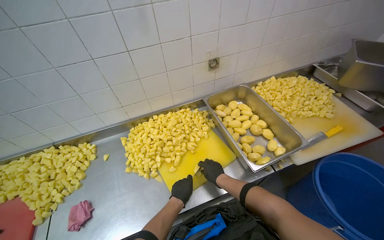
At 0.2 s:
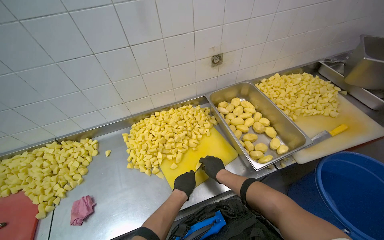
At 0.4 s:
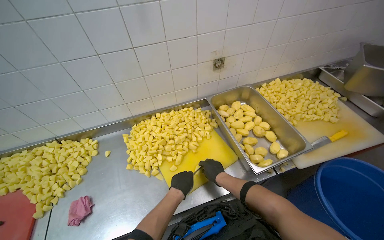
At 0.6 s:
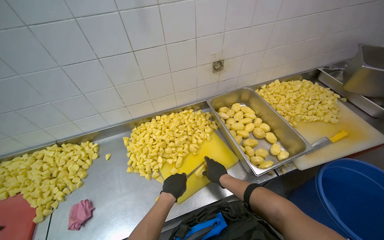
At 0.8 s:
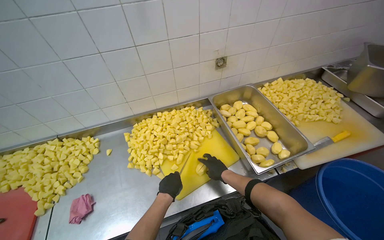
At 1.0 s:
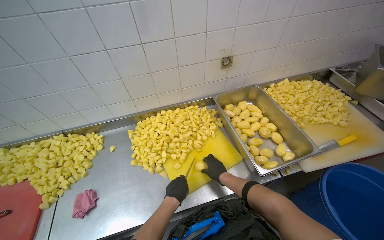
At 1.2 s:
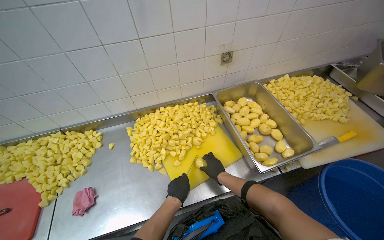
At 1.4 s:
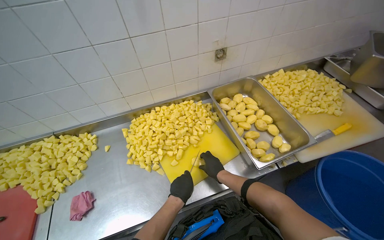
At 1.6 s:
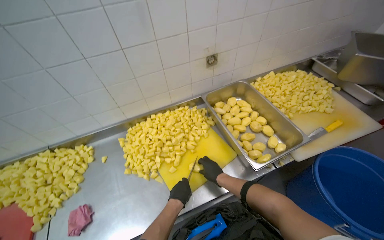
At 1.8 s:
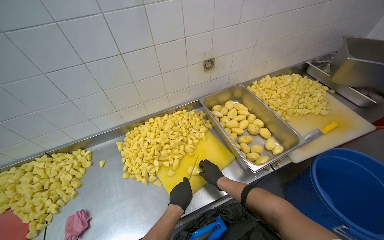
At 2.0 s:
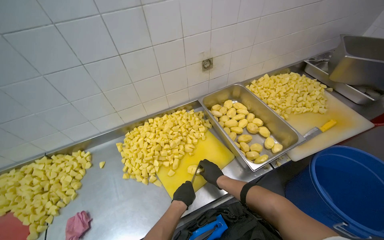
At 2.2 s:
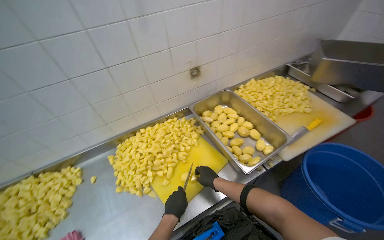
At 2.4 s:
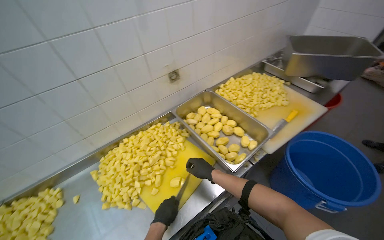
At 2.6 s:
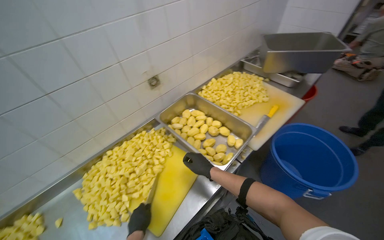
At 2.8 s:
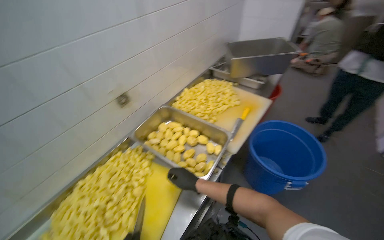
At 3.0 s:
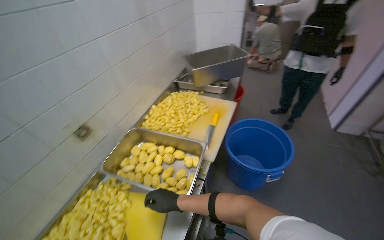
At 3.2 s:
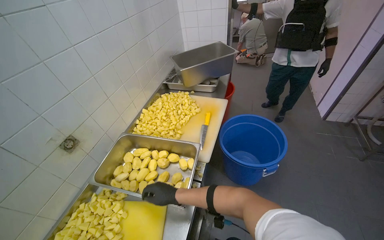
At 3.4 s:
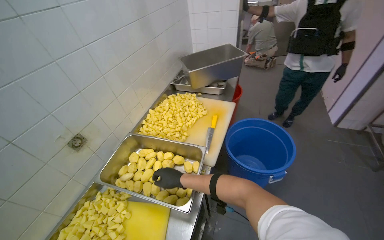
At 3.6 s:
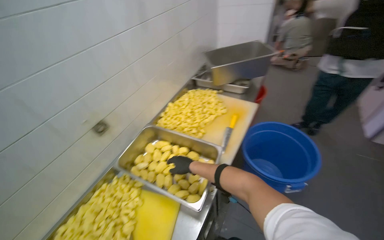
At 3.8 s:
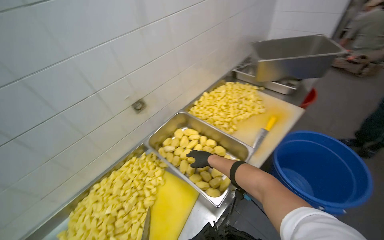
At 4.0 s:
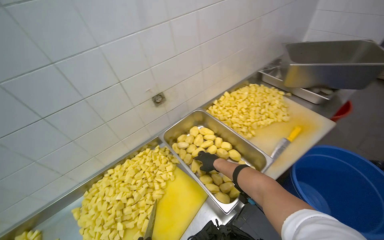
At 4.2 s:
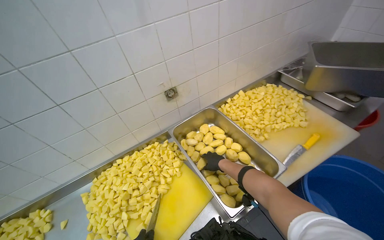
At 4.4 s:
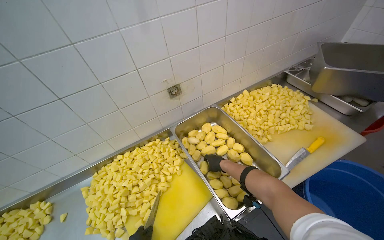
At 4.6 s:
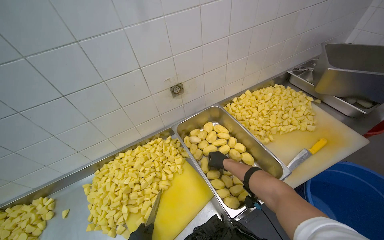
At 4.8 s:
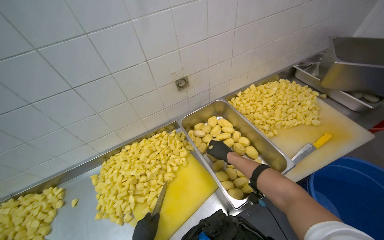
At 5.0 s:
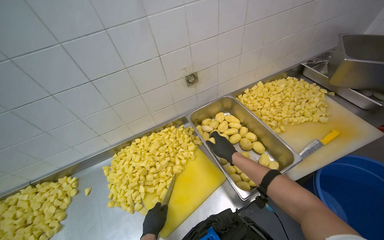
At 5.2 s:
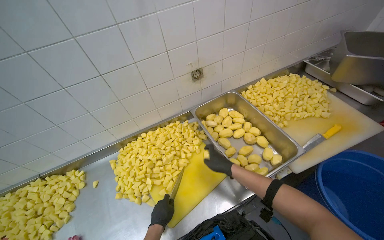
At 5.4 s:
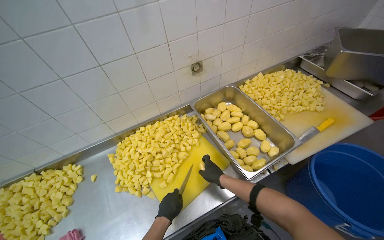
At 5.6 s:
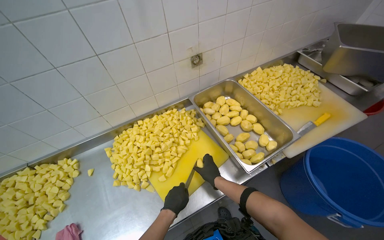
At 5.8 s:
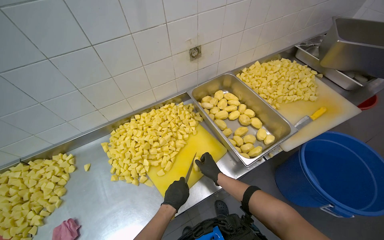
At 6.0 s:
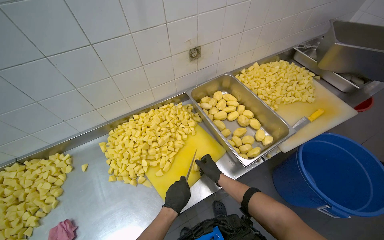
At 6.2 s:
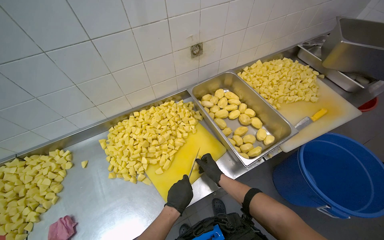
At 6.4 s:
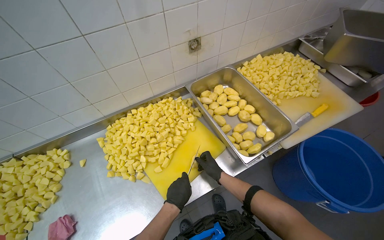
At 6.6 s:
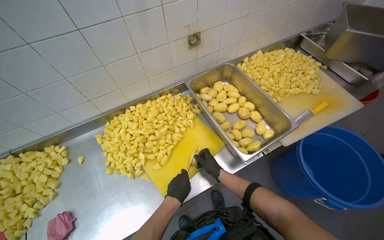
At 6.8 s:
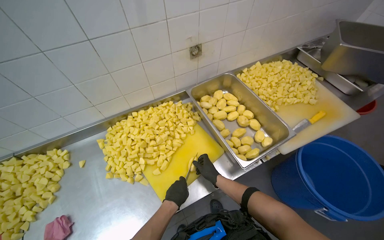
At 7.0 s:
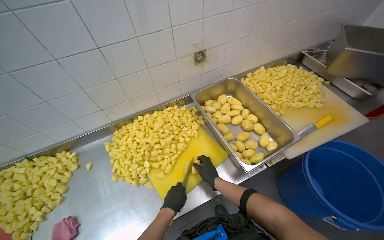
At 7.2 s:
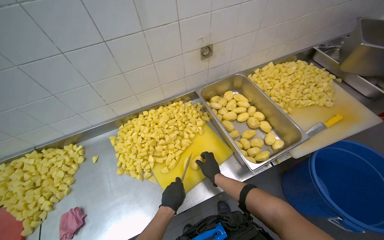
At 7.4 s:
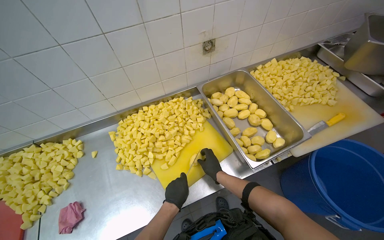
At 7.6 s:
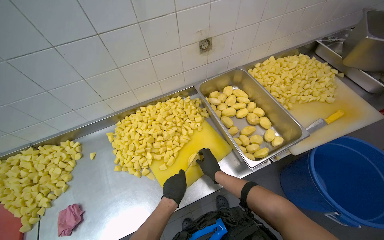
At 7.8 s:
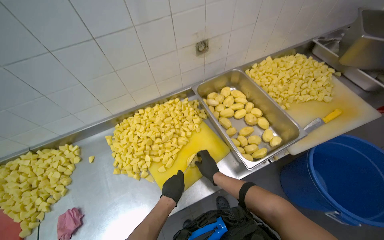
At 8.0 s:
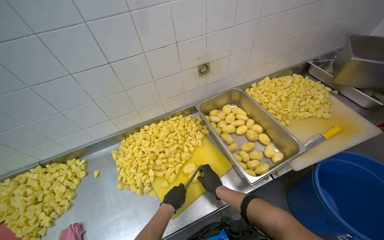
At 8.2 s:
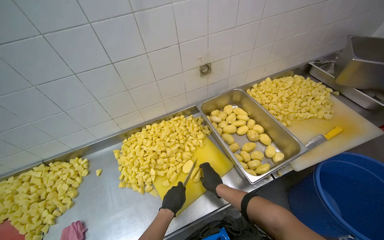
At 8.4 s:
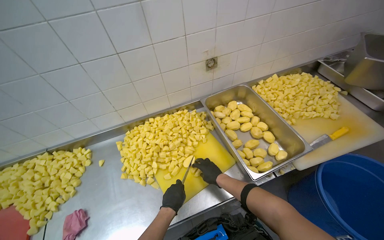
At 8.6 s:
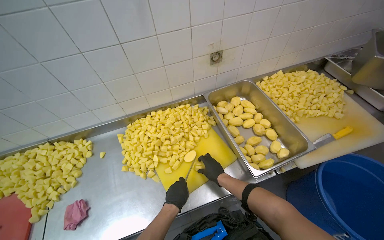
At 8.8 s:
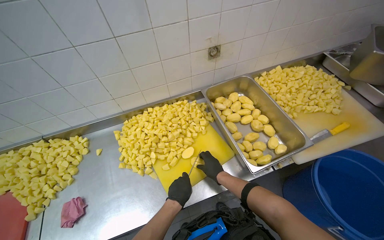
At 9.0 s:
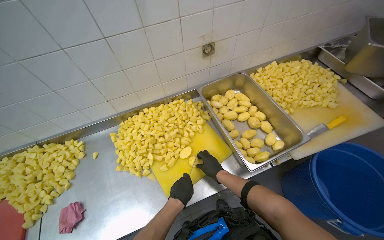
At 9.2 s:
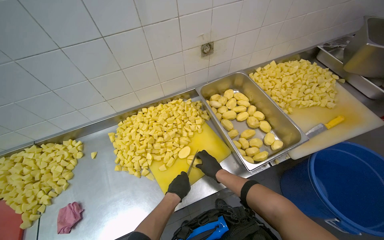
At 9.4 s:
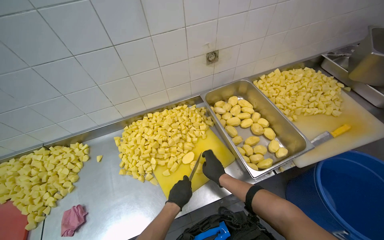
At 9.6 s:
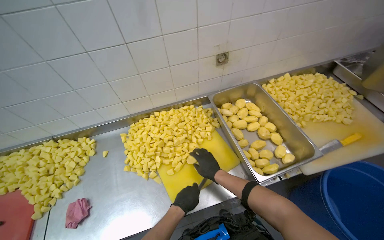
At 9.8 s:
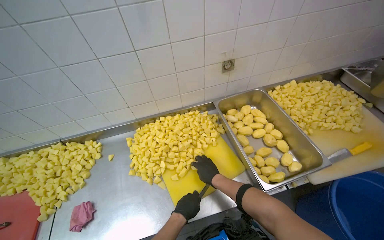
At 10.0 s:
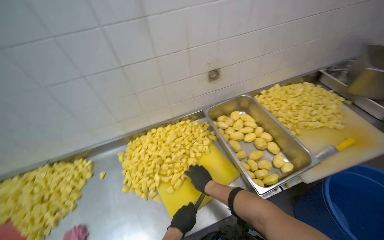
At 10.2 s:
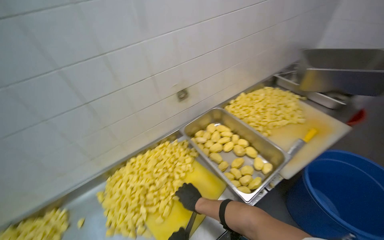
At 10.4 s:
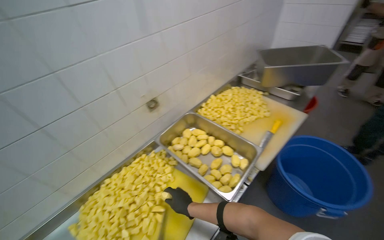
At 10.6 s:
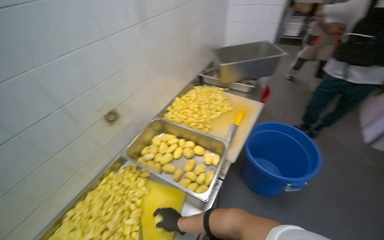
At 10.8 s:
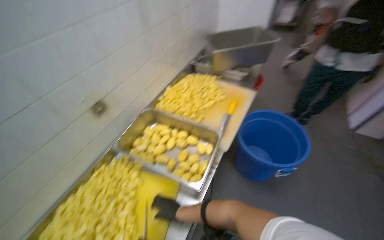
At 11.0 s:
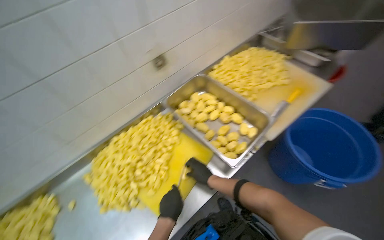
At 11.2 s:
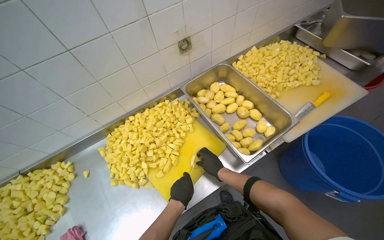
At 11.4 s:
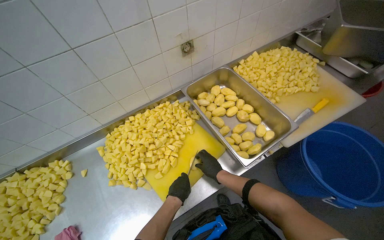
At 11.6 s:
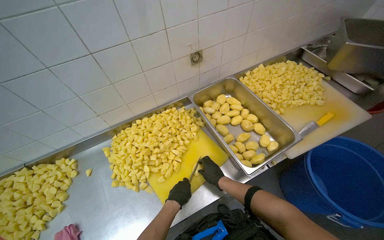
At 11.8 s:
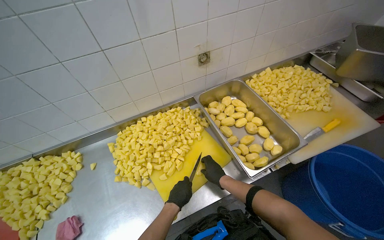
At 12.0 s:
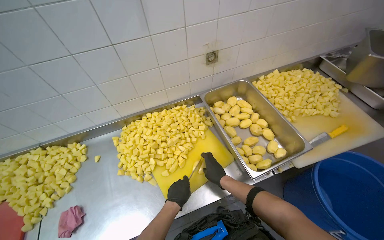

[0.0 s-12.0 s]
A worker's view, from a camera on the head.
Job: preparing food.
The whole recording: Cutting potatoes into cubes. The worker continues cutting peeled potatoes into cubes on a yellow cutting board.
0.0 to 1.6 s: The hands make small movements and keep their place.
1.6 to 3.0 s: The wearer's head swings roughly 45 degrees to the right. The wearer looks roughly 10 degrees further upward.
3.0 to 4.4 s: The wearer looks approximately 40 degrees further to the left.
4.4 to 6.0 s: The right hand is displaced down the picture by some 20 cm, and travels nearer to the camera and back again, some 15 cm each way.
9.0 to 10.4 s: The wearer's head swings approximately 25 degrees to the right. The view tips upward by approximately 15 degrees.
10.4 to 12.0 s: The view tips downward by about 15 degrees.

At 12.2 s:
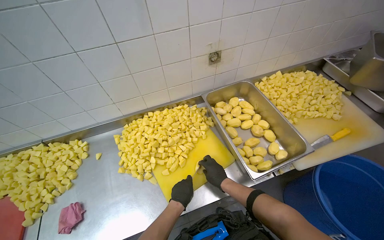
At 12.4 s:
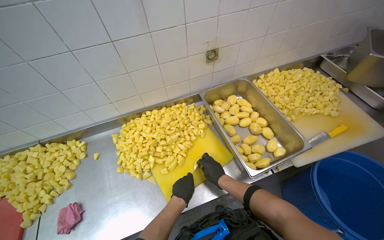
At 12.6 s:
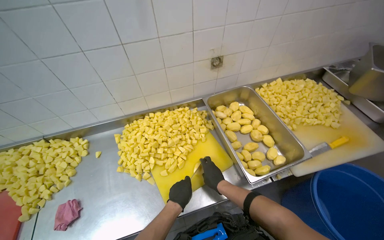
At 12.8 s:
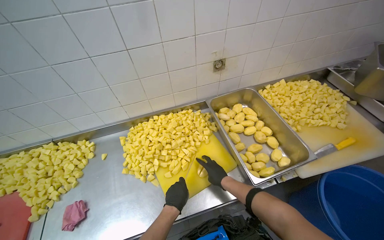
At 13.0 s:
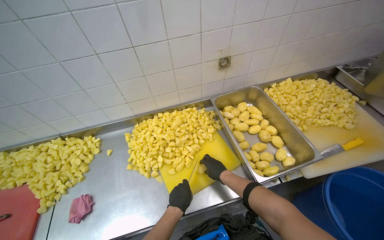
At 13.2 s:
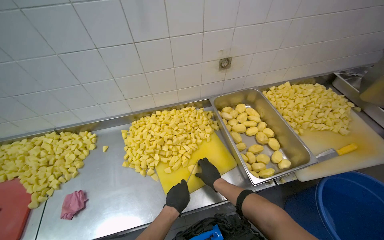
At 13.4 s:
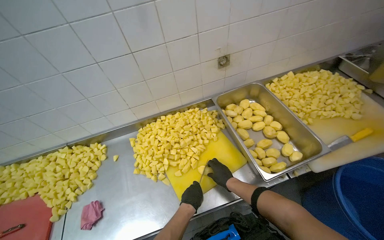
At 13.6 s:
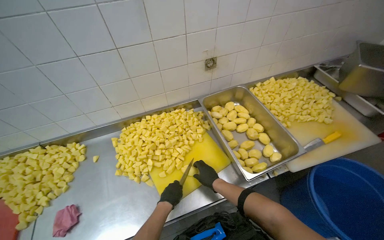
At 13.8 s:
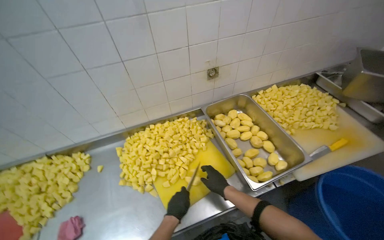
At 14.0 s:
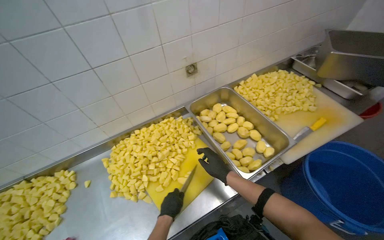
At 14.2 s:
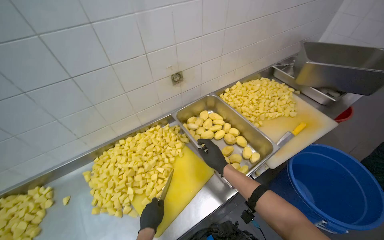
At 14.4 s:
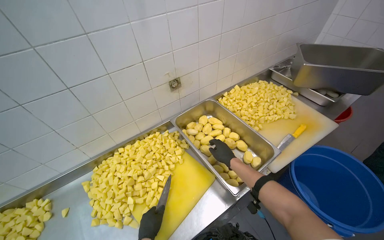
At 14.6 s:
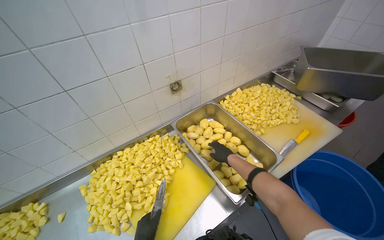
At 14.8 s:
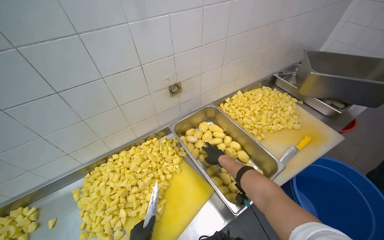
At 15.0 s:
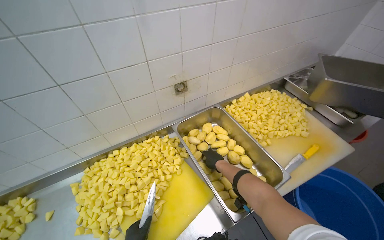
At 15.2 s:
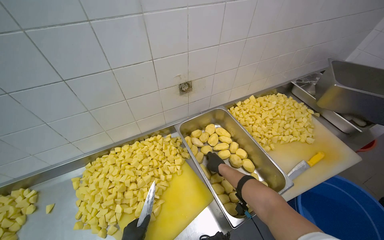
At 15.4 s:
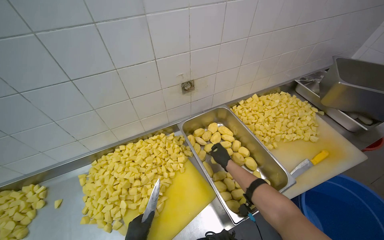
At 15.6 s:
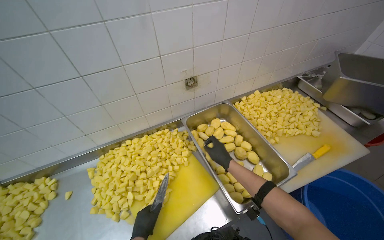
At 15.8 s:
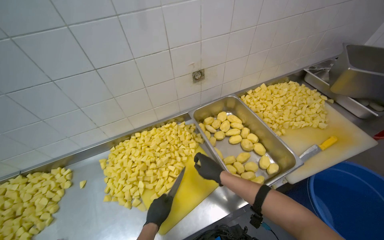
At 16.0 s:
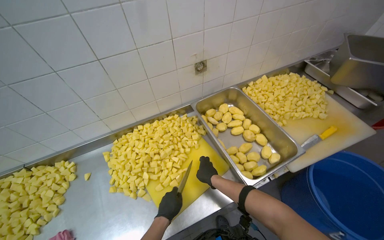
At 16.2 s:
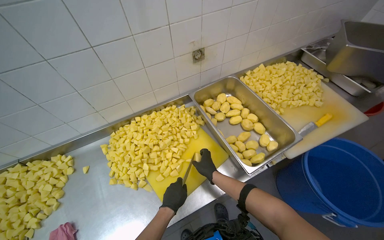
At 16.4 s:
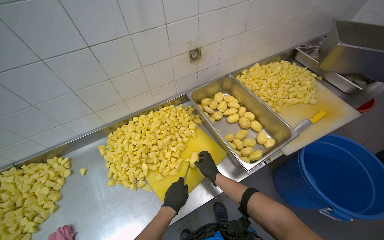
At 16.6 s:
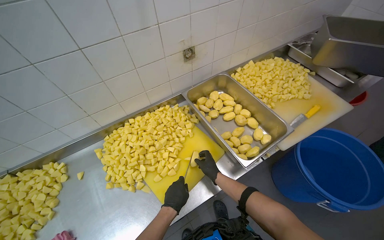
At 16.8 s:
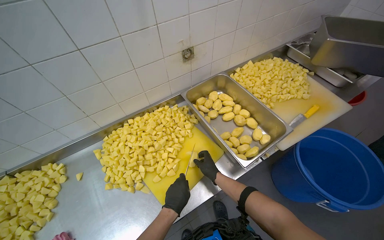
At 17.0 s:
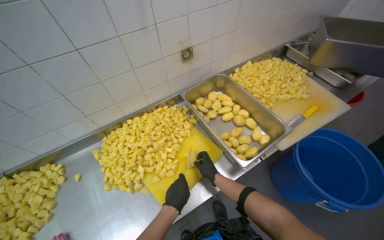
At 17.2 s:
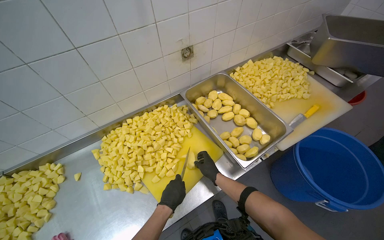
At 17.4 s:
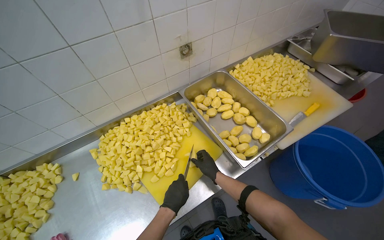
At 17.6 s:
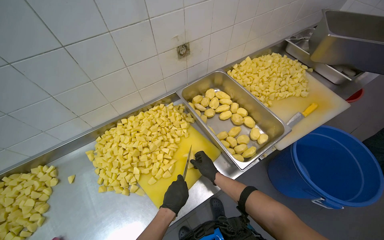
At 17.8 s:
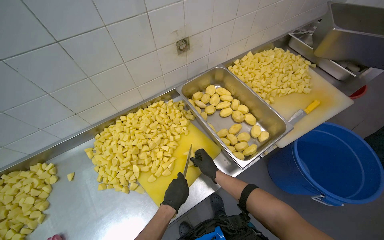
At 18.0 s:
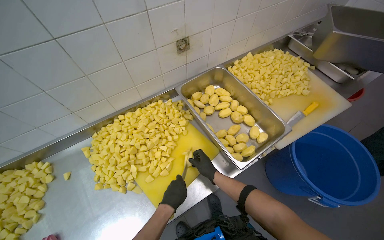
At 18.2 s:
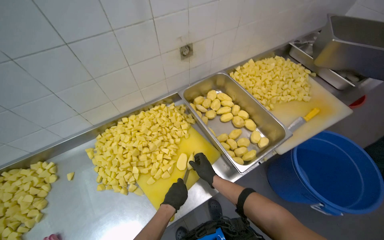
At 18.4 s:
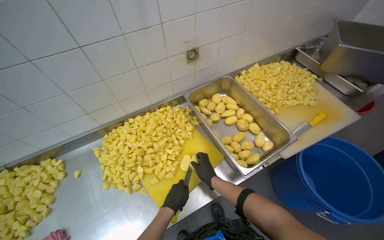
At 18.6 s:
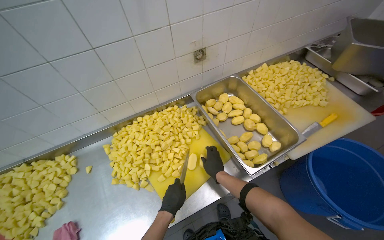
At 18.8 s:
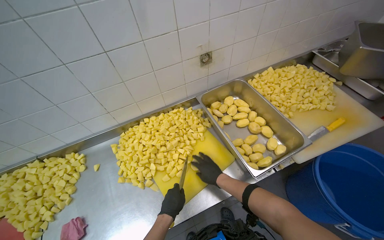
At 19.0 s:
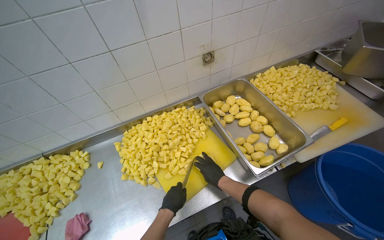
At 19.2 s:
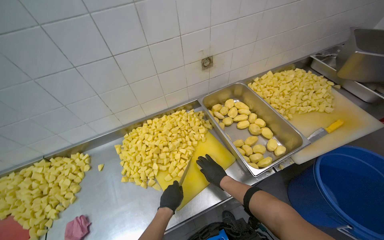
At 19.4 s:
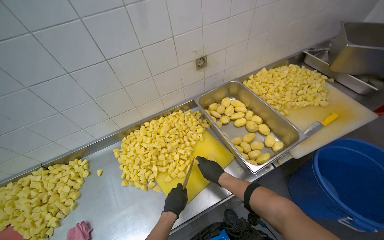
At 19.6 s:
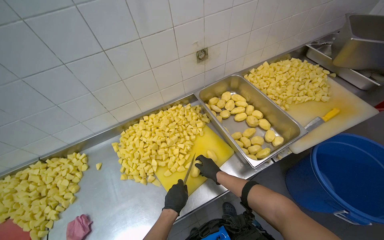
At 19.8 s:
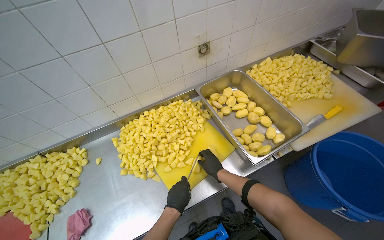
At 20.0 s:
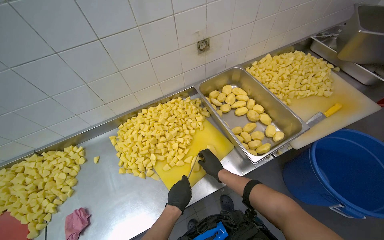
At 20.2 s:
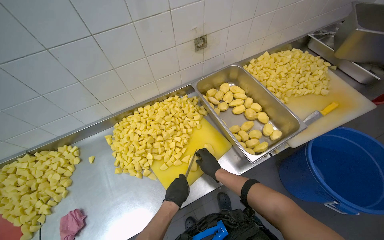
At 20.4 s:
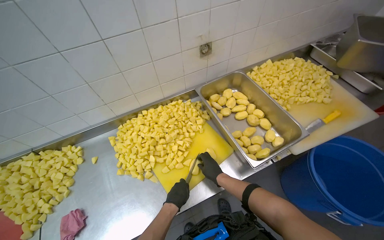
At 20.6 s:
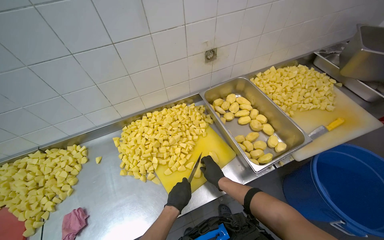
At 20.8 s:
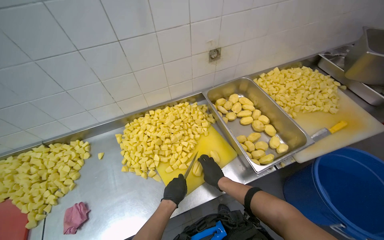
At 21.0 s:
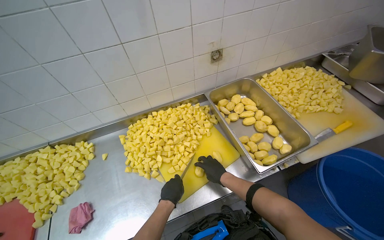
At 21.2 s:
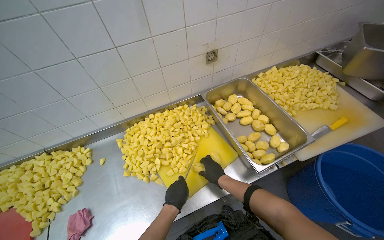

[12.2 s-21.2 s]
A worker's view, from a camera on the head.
Job: preparing food.
The whole recording: Cutting potatoes into cubes. The worker continues cutting peeled potatoes into cubes on a yellow cutting board.
12.2 to 13.8 s: The hands make small movements and keep their place.
13.8 to 15.2 s: The right hand goes roughly 25 cm up the picture and farther from the camera.
16.6 to 18.2 s: The hands make small movements and keep their place.
18.2 to 21.2 s: The hands are busy where they are.
